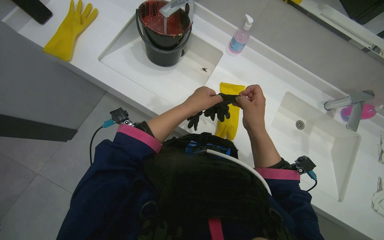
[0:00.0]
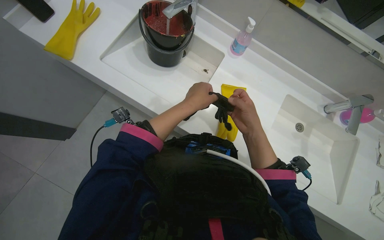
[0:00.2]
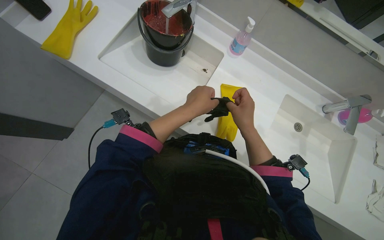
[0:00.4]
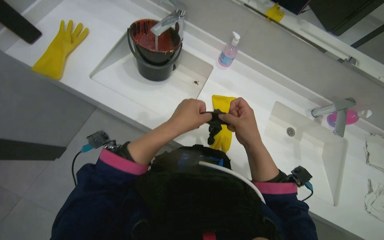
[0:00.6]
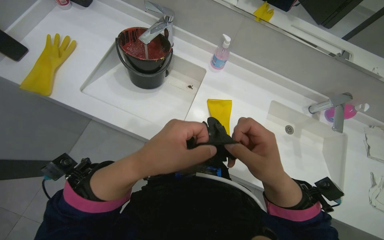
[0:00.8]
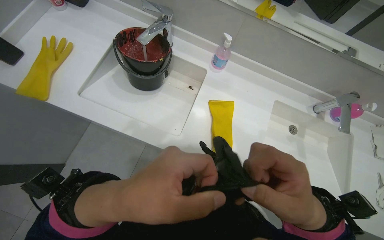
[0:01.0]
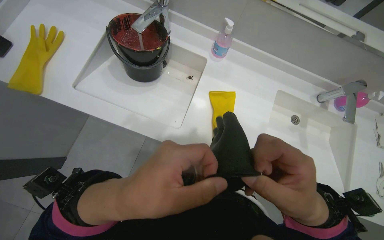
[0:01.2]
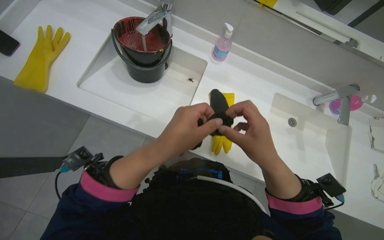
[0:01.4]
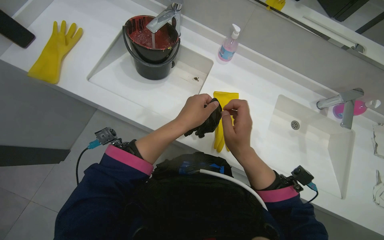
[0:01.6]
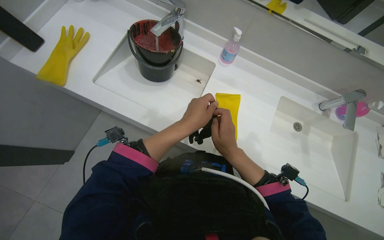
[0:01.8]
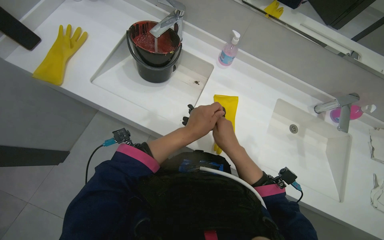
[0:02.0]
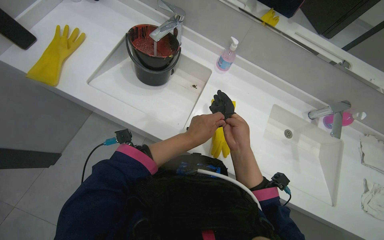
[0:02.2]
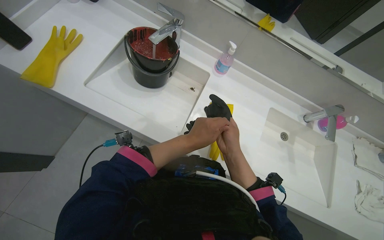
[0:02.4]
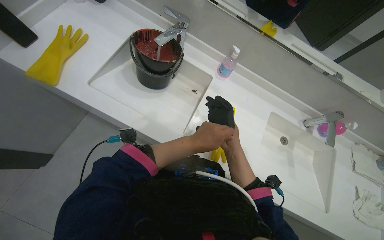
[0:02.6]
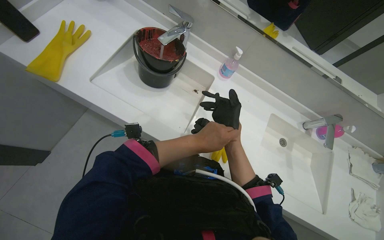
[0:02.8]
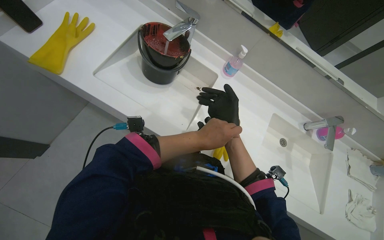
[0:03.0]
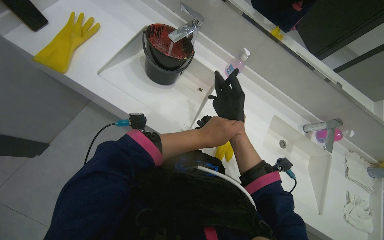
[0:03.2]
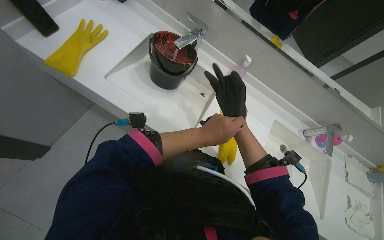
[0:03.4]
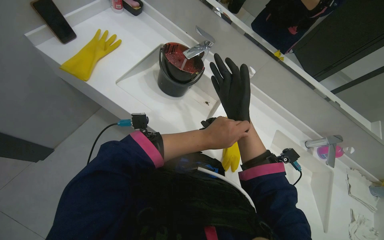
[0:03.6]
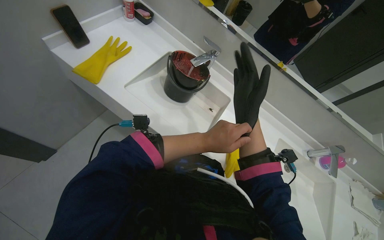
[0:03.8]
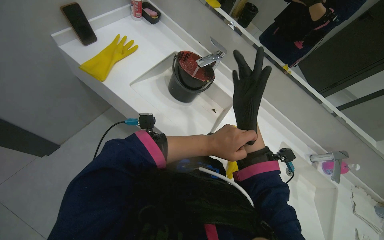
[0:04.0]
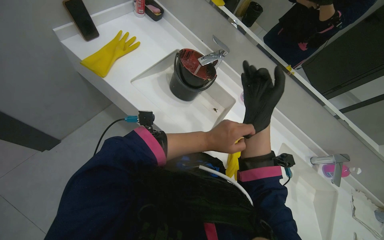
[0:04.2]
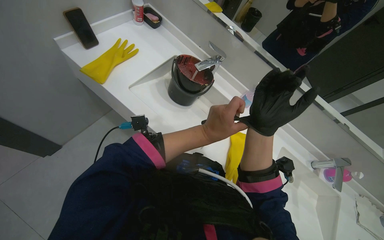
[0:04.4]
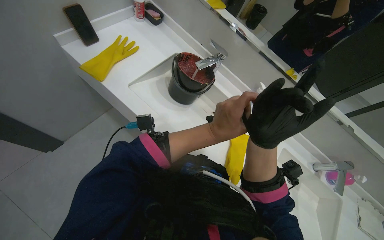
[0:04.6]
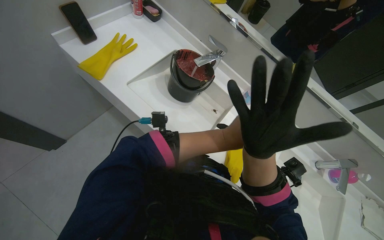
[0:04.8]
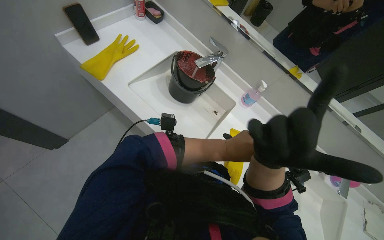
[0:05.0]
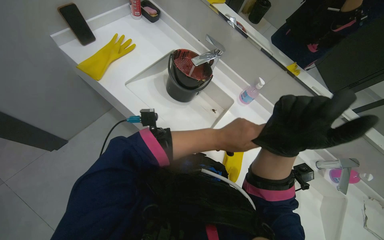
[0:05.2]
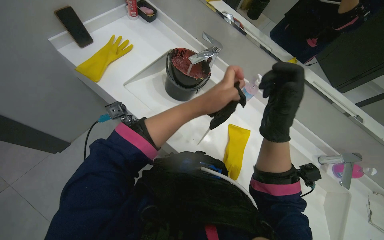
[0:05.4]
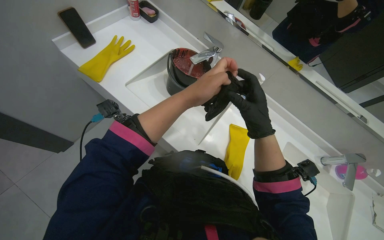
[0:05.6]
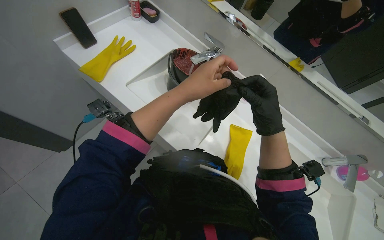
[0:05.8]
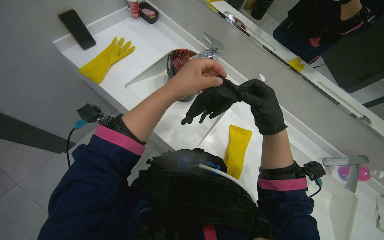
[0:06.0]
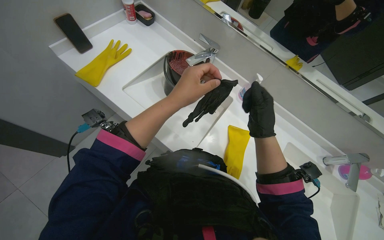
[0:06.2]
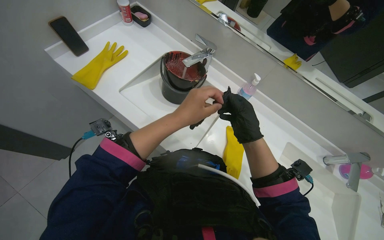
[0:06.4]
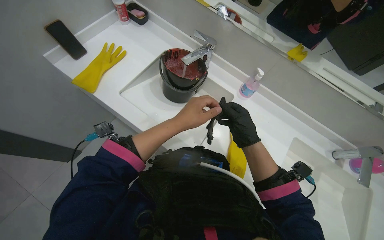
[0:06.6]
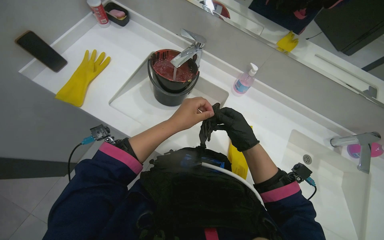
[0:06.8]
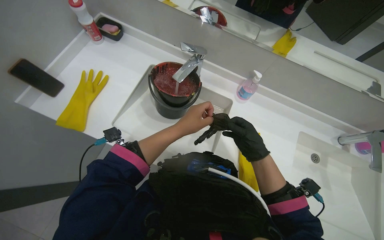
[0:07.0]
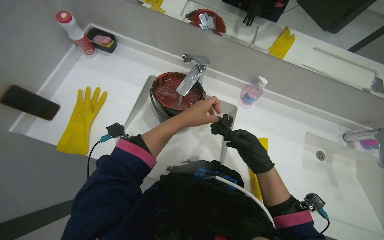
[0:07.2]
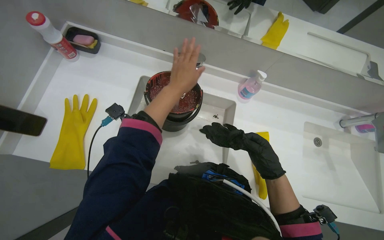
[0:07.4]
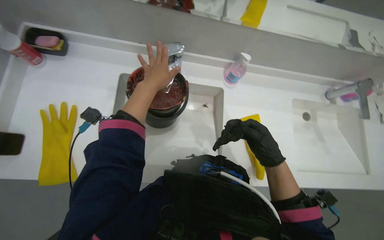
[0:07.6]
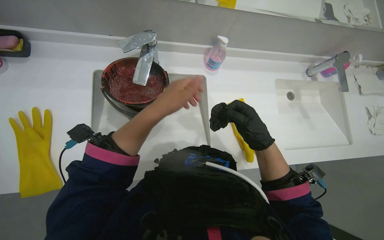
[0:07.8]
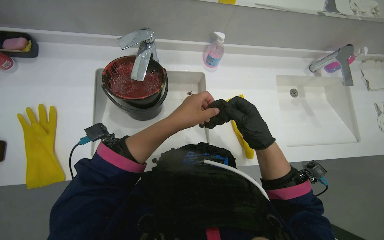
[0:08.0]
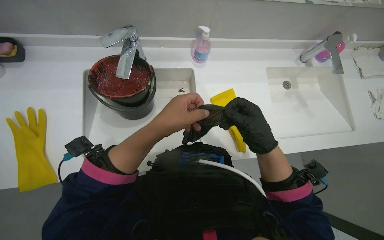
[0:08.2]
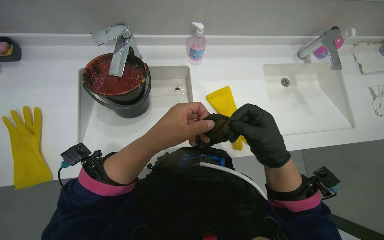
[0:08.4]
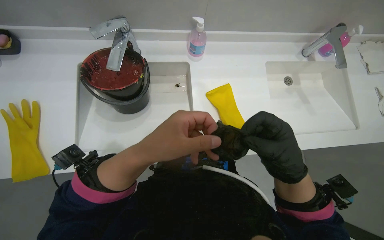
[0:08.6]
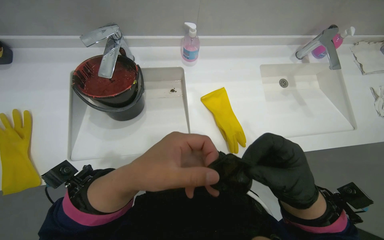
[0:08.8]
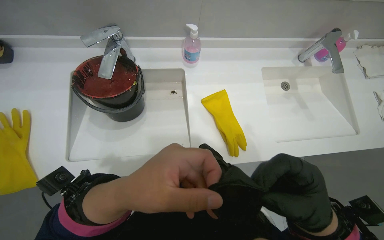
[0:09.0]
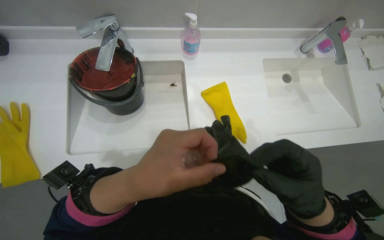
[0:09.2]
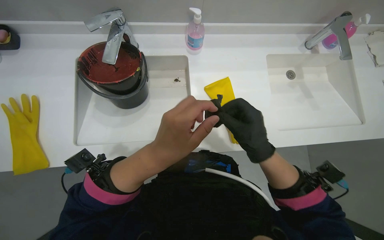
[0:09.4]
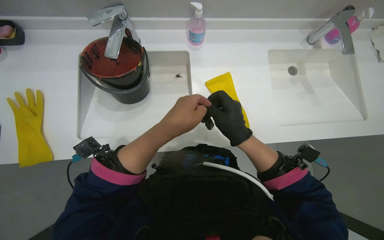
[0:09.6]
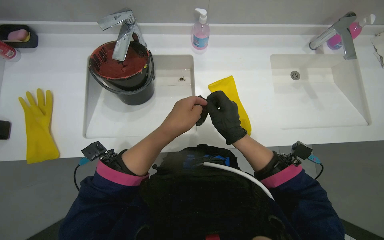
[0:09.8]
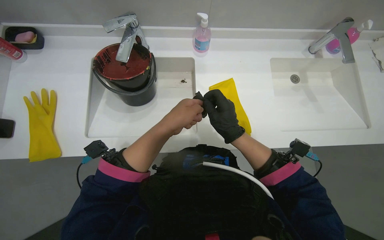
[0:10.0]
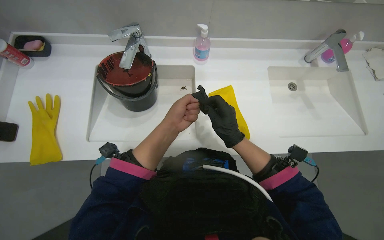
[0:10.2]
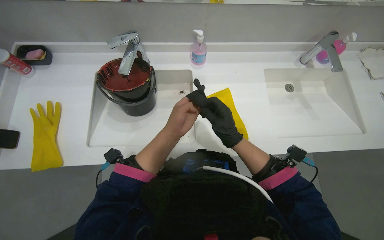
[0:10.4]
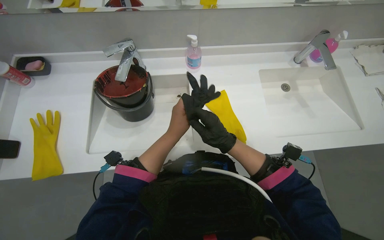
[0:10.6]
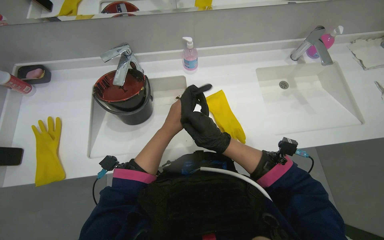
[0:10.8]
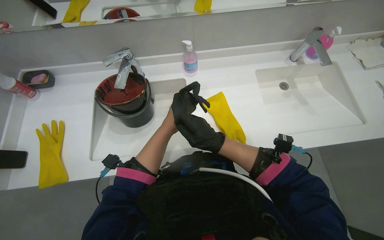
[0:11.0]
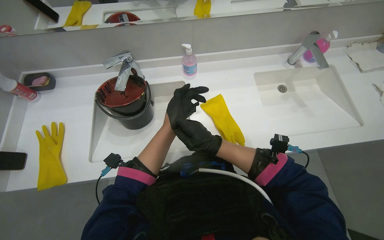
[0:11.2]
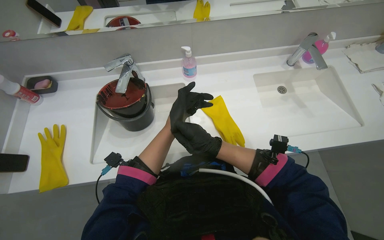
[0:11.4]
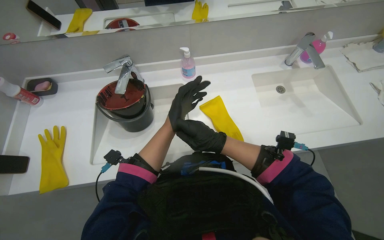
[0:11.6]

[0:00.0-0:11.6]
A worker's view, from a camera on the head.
Job: preparing cleaning supplies.
The whole recording: Putting on protective gloves. The worker puts on black and yellow protective gloves.
0:00.0 to 0:01.4: The left hand is displaced nearer to the camera by about 15 cm.
0:05.8 to 0:07.2: The two hands go about 15 cm farther from the camera.
0:07.2 to 0:08.8: The camera pitches downward, by some 15 degrees. The scene turns approximately 25 degrees counterclockwise in the picture. The right hand heads nearer to the camera, covering about 15 cm.
0:08.8 to 0:10.2: Both hands travel together farther from the camera, some 10 cm.

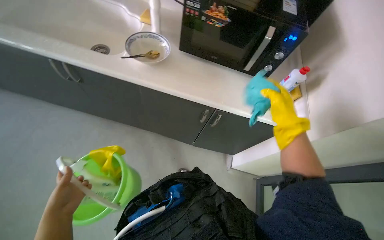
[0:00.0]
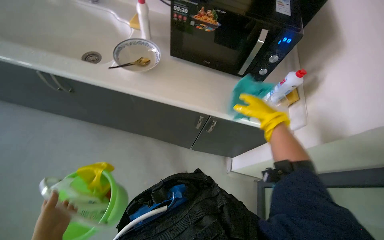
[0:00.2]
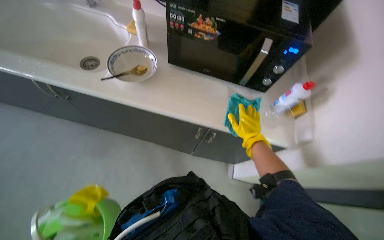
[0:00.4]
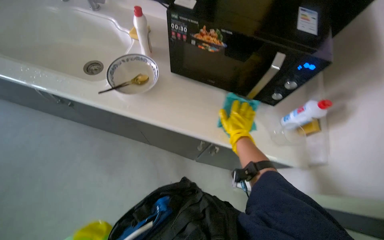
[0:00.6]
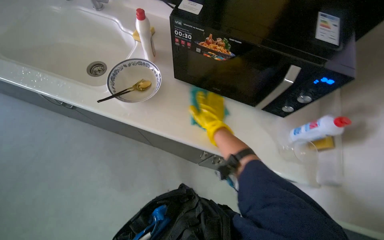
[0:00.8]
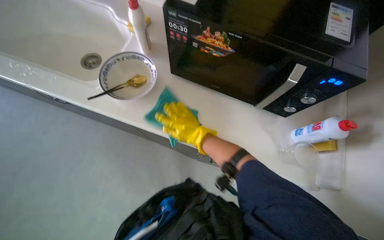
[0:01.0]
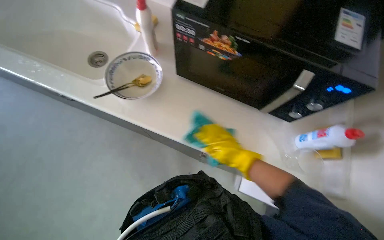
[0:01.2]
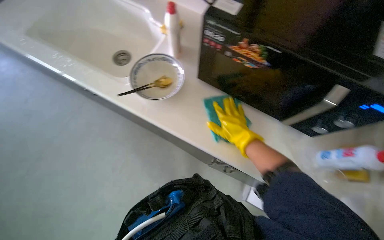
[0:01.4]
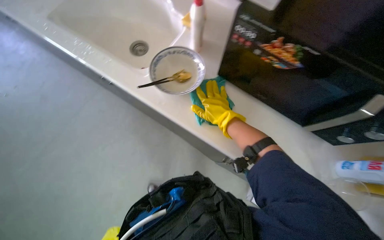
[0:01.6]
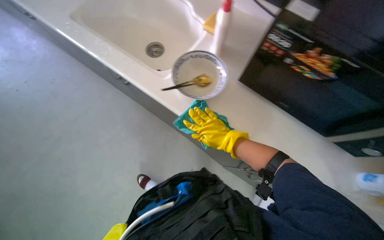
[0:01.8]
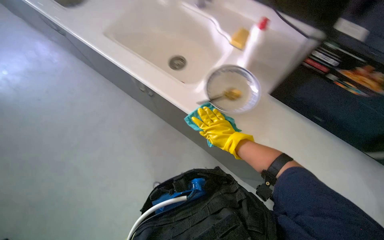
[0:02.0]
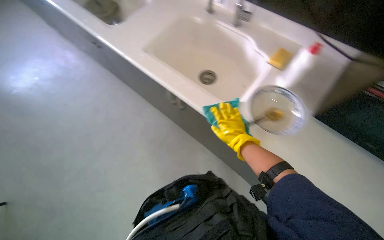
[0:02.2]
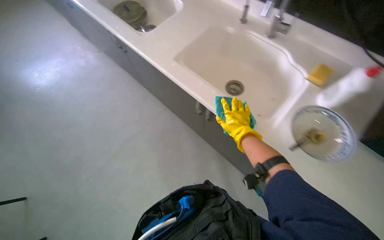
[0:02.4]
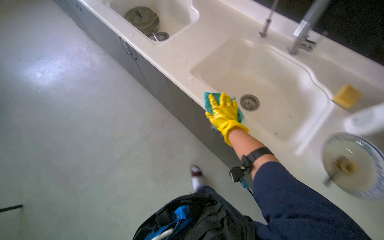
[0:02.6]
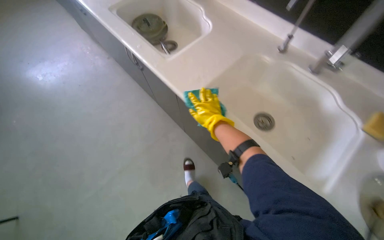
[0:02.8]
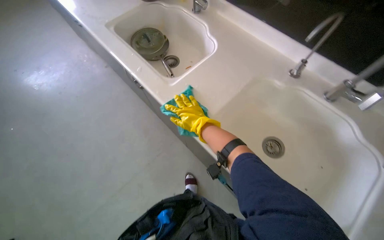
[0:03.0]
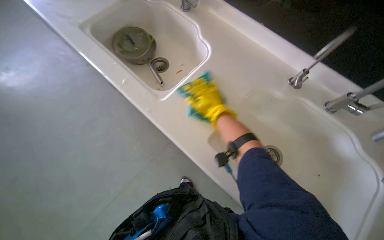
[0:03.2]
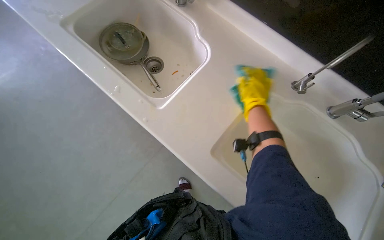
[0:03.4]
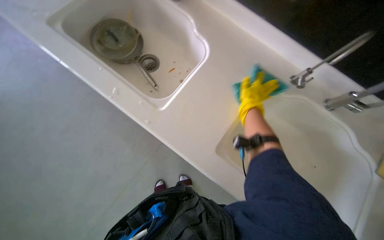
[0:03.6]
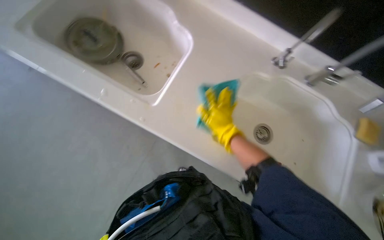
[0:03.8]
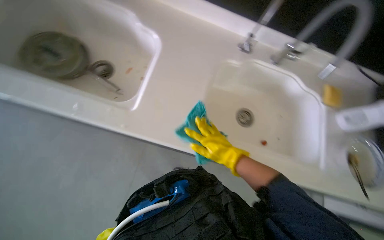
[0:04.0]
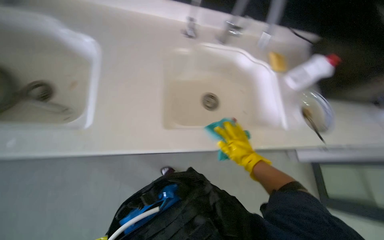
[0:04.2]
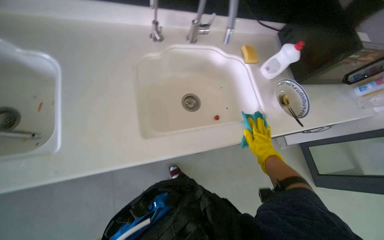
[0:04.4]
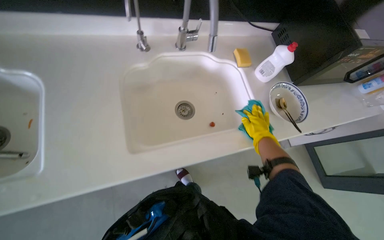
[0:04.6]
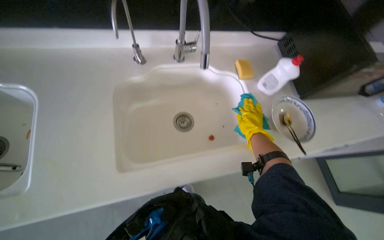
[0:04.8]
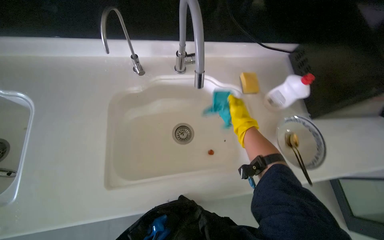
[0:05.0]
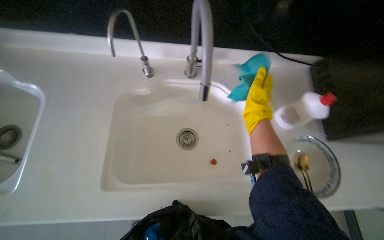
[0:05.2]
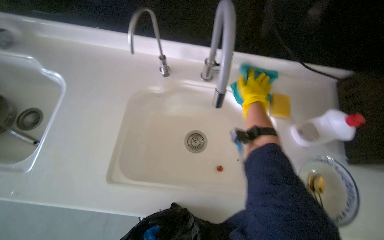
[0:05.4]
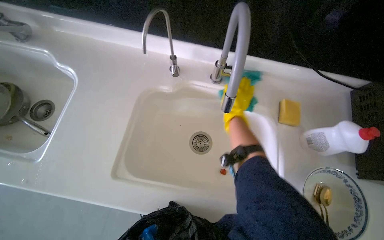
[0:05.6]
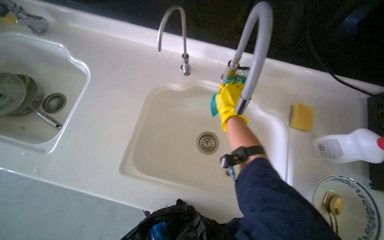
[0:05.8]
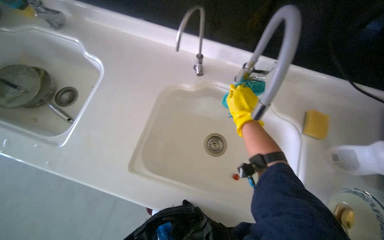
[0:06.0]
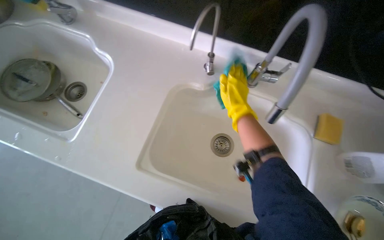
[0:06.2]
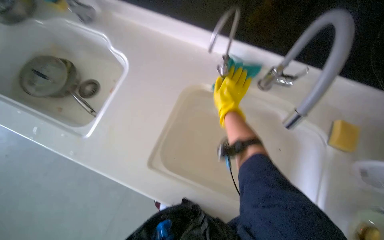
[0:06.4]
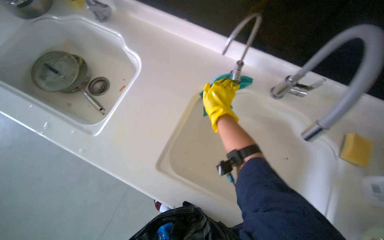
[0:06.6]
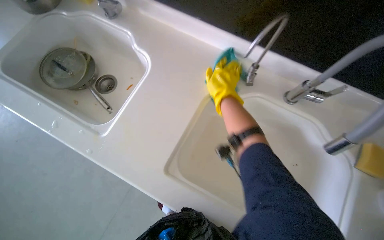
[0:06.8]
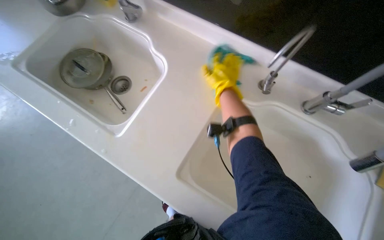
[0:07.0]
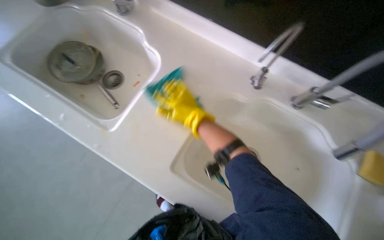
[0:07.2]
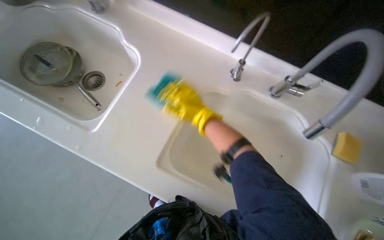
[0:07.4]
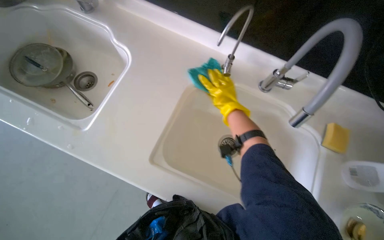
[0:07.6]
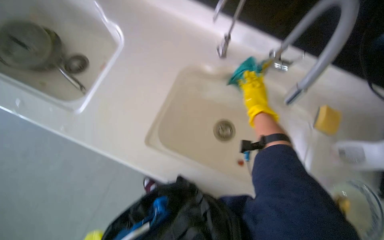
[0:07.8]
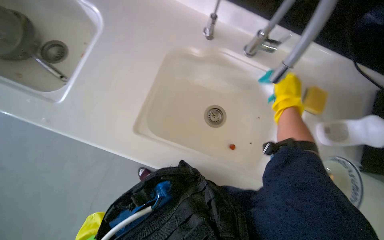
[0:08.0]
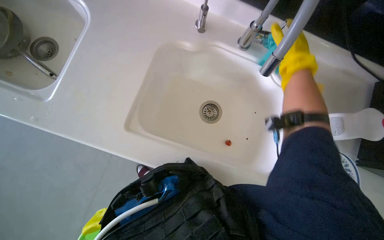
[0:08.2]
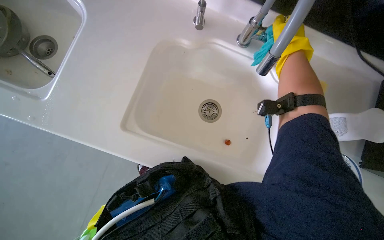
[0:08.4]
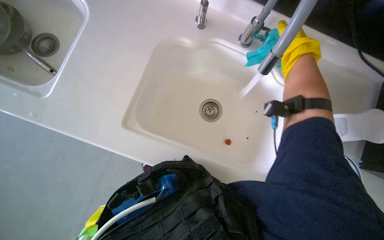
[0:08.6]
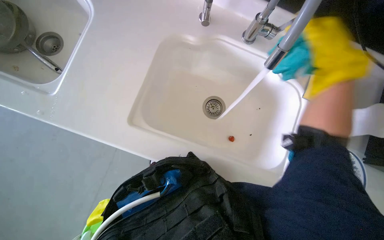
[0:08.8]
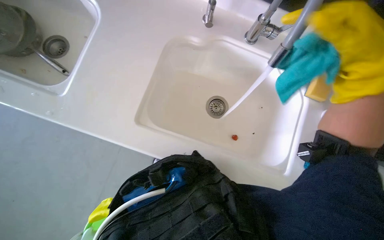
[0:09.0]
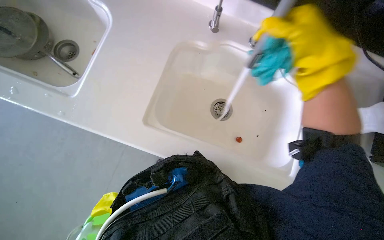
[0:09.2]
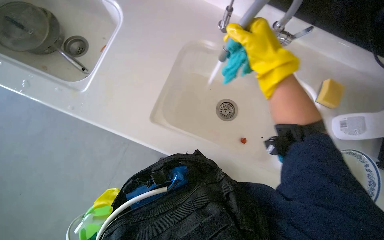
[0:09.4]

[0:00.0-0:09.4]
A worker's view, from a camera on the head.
Job: cleaning kitchen.
The whole recording: Wiping kitchen counter and sink. The worker wipes down the kitchen counter and cleans the sink basin with a blue cloth.
0:00.0 to 0:01.6: The wearer's head swings about 20 degrees to the left. The right hand goes about 25 cm to the left.
0:01.6 to 0:03.2: The wearer moves some 60 cm.
0:03.2 to 0:04.8: The wearer looks approximately 55 degrees further to the right.
0:04.8 to 0:06.2: The wearer looks about 35 degrees further to the left. The right hand travels up the picture and to the left by about 30 cm.
0:07.8 to 0:09.4: The right hand is displaced nearer to the camera by approximately 20 cm.
